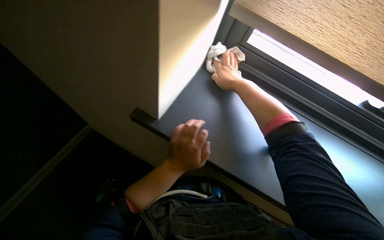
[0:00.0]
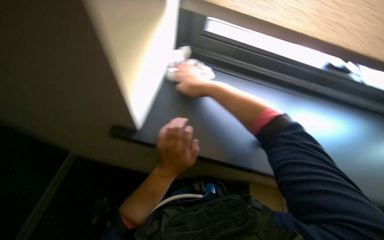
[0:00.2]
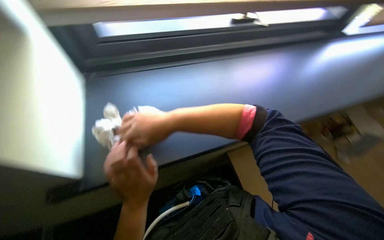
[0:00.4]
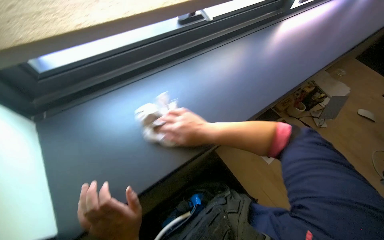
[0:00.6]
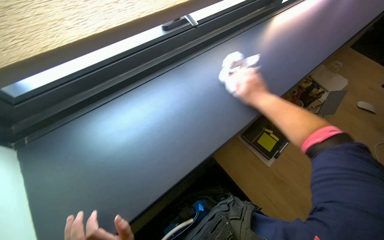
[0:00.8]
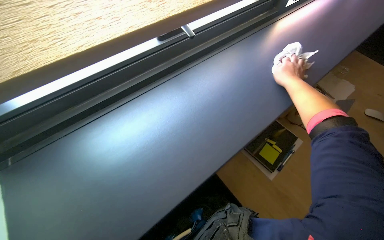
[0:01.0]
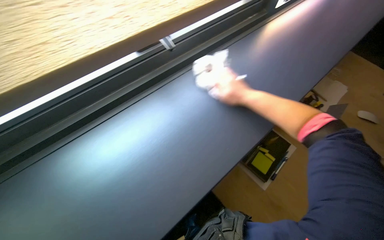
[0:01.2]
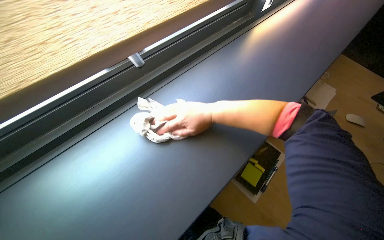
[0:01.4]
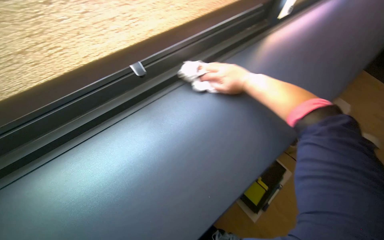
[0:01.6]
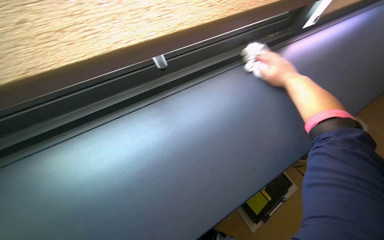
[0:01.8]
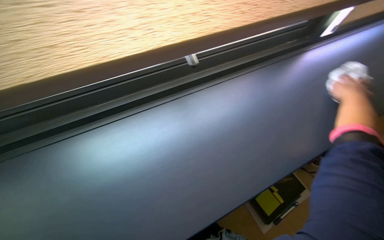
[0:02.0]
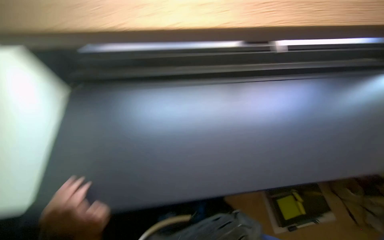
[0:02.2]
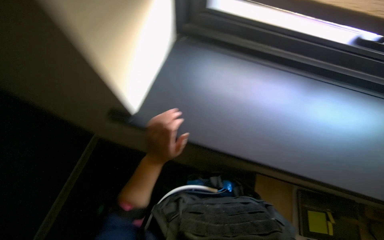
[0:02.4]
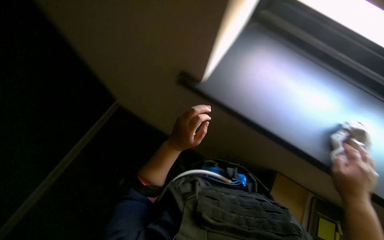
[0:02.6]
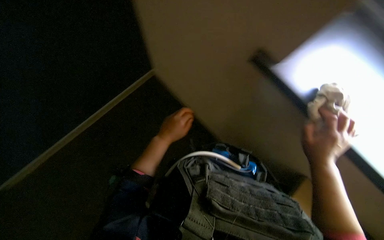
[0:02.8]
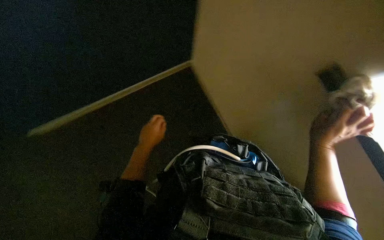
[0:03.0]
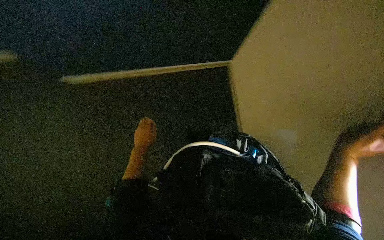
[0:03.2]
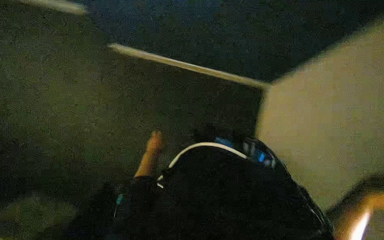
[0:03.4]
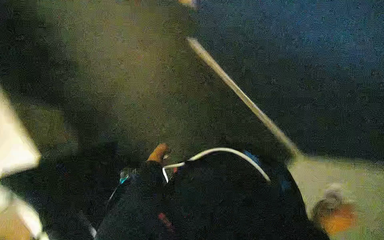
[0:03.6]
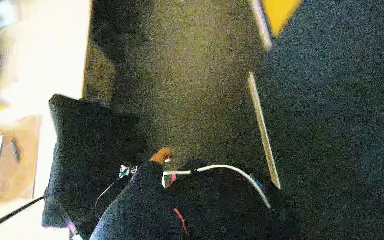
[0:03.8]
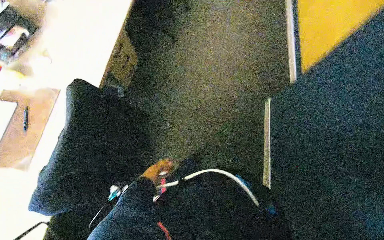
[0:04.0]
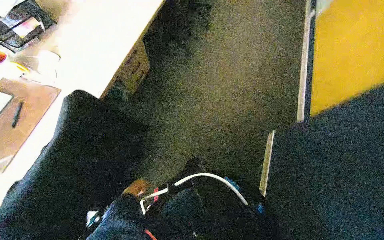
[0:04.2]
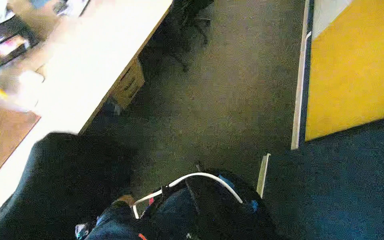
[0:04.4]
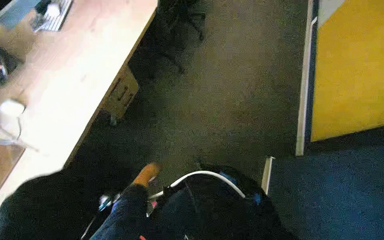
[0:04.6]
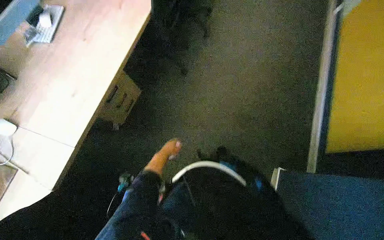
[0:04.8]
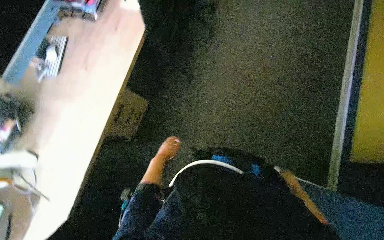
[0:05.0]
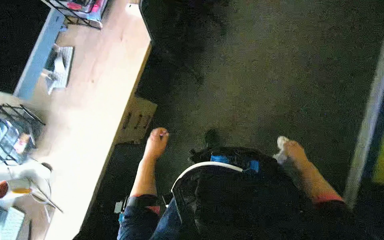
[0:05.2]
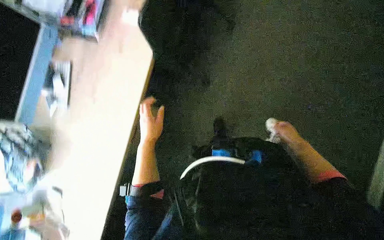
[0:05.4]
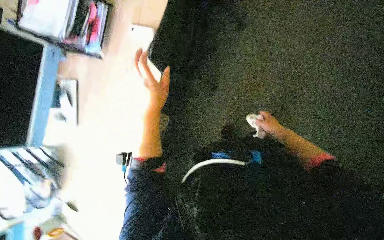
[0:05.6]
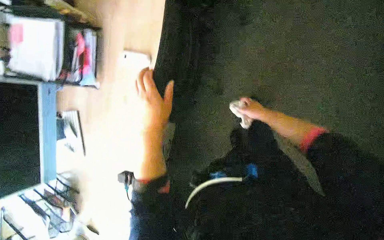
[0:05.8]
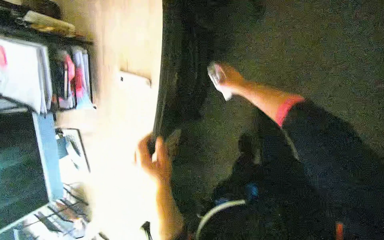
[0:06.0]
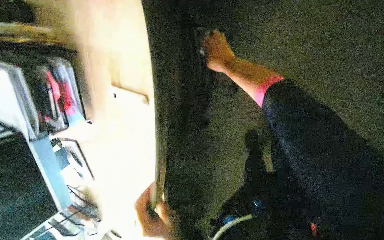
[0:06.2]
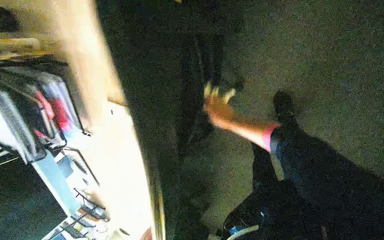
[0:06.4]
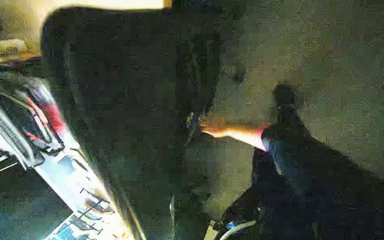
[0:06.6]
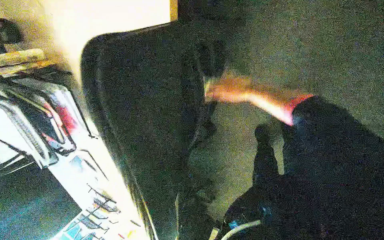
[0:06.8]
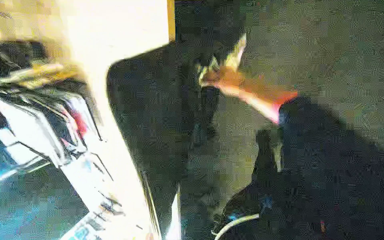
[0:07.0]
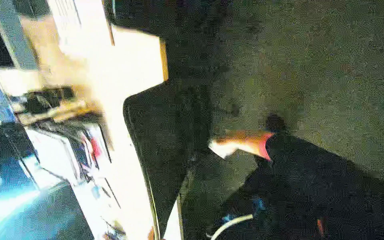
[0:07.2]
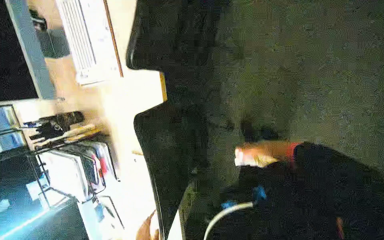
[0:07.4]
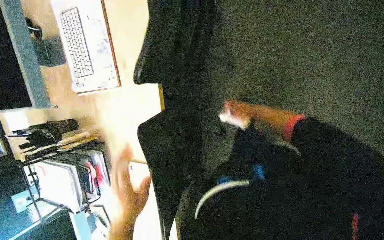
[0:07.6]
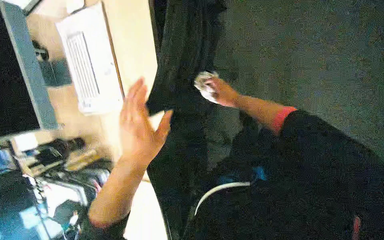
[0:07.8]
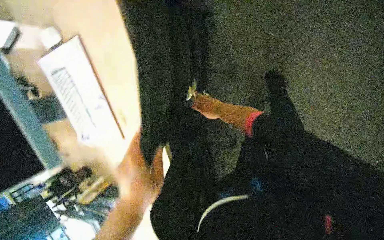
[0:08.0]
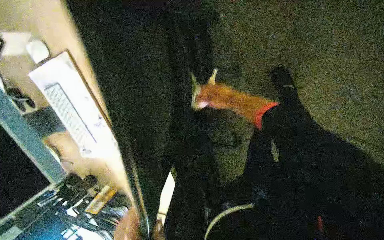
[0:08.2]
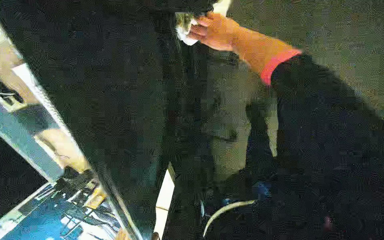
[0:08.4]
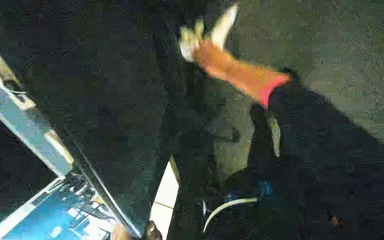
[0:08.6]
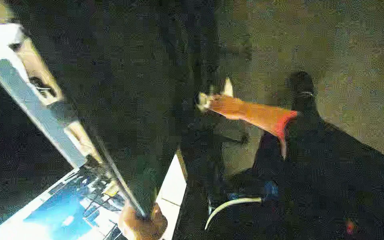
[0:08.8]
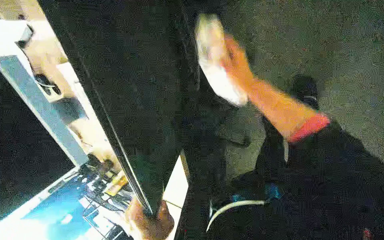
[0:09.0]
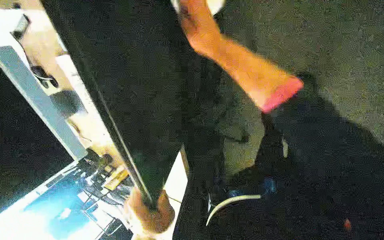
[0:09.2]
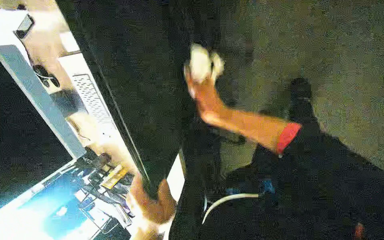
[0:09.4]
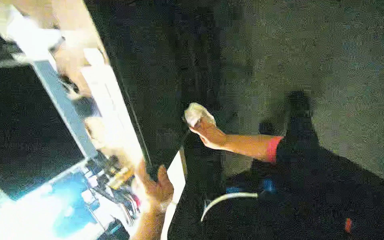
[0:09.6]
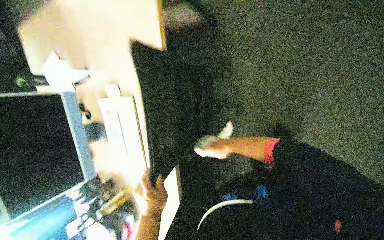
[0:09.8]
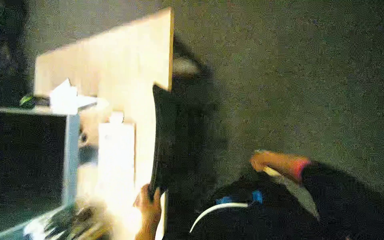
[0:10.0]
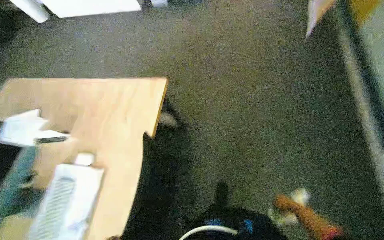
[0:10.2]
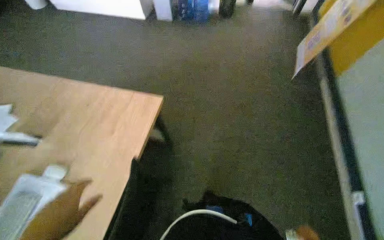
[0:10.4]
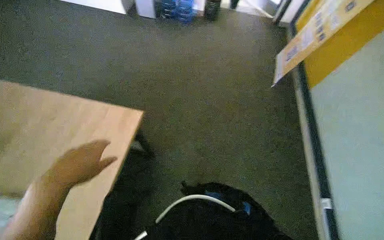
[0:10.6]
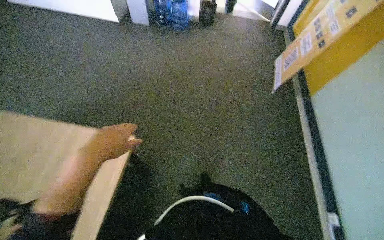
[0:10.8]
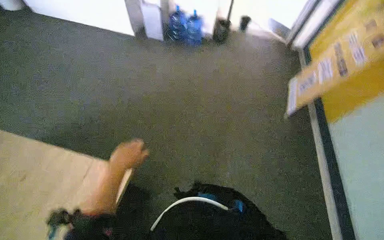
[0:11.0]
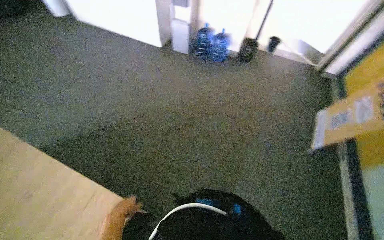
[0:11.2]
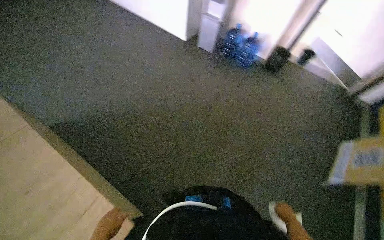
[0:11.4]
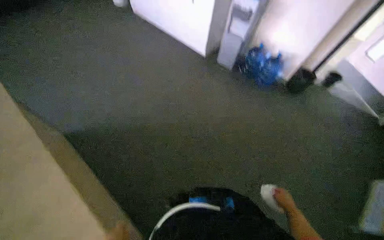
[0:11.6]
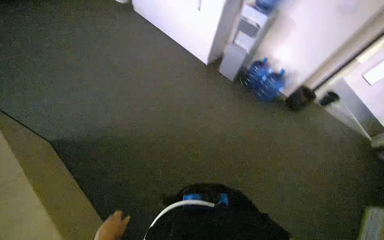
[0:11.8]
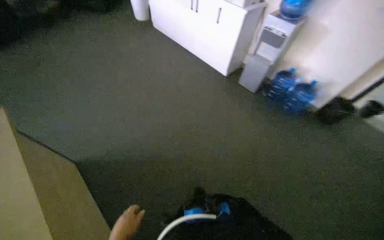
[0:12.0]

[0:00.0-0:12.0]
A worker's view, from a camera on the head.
Job: wiping surfaces.
The whole recording: Wiping office desks and monitors. The worker wipes the office desk surface and computer monitors with a cloth.
0:00.0 to 0:01.6: The head rotates approximately 40 degrees to the right. The camera pitches upward, by approximately 20 degrees.
0:01.6 to 0:03.0: The wearer moves some 50 cm. The head turns to the left by roughly 50 degrees.
0:03.0 to 0:04.4: The left hand moves farther from the camera, to the left and down the picture, approximately 35 cm.
0:06.0 to 0:07.6: The right hand goes nearer and farther, about 25 cm each way, reversing 3 times.
0:07.6 to 0:09.0: The right hand swings nearer and farther, roughly 25 cm each way, with 2 reversals.
0:09.0 to 0:10.4: The camera pitches upward, by about 30 degrees.

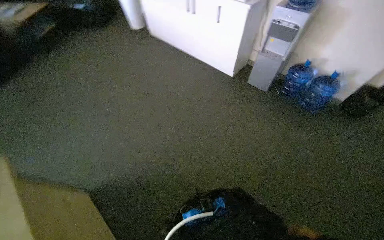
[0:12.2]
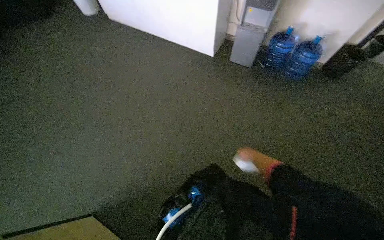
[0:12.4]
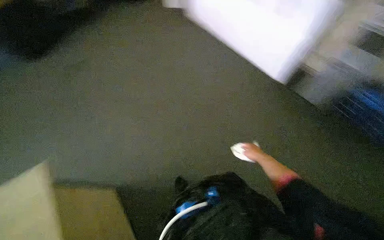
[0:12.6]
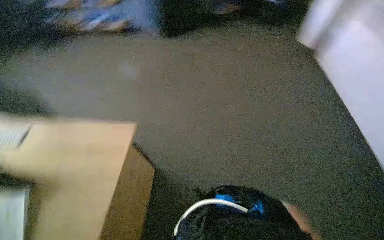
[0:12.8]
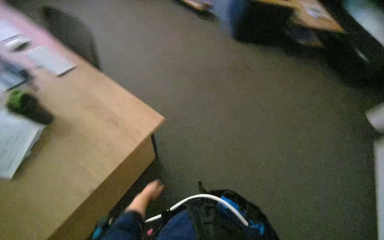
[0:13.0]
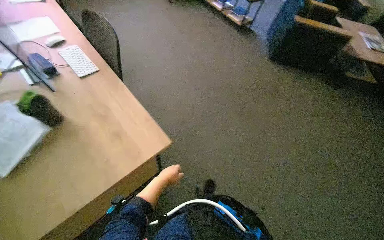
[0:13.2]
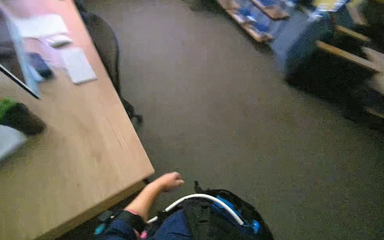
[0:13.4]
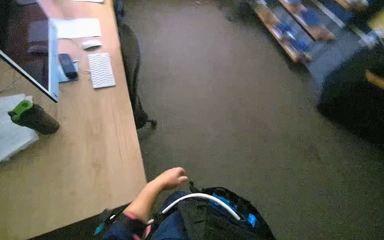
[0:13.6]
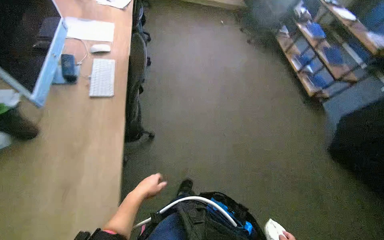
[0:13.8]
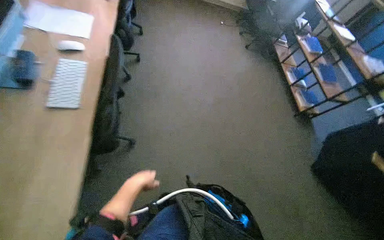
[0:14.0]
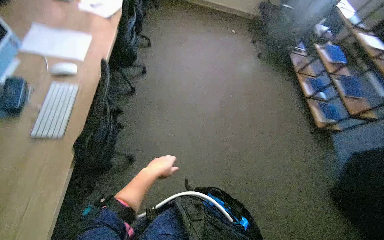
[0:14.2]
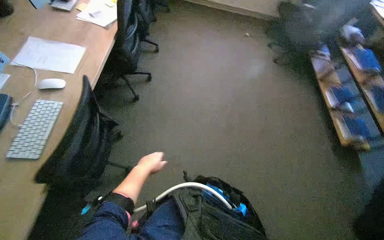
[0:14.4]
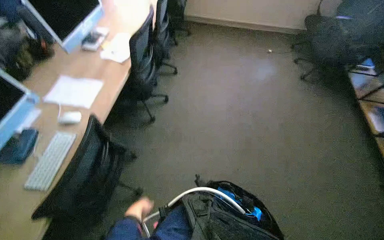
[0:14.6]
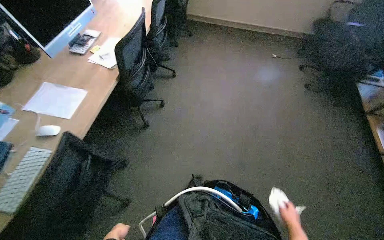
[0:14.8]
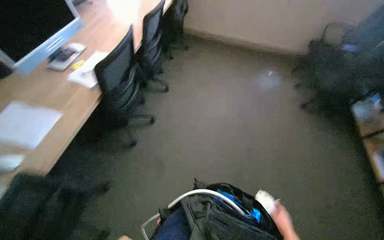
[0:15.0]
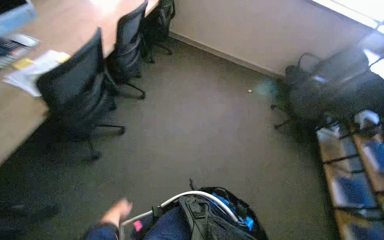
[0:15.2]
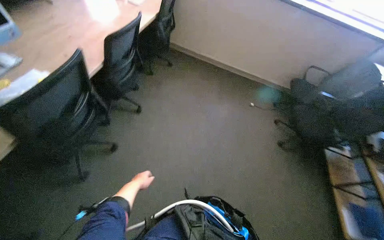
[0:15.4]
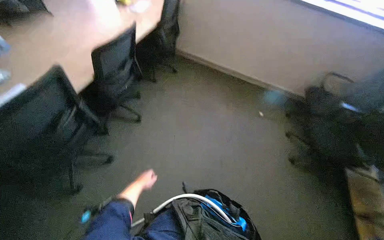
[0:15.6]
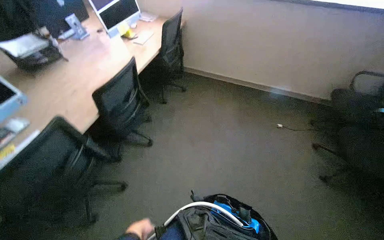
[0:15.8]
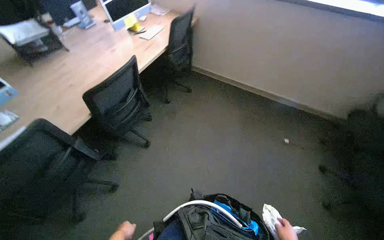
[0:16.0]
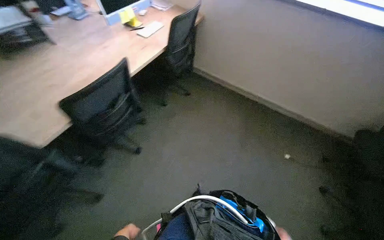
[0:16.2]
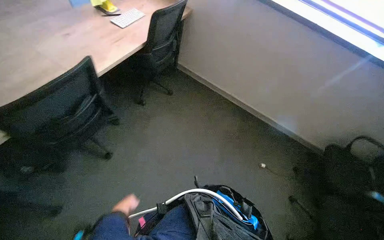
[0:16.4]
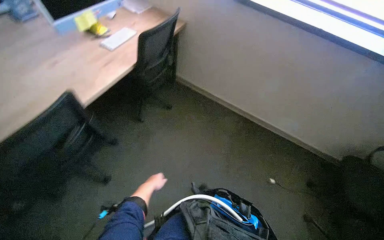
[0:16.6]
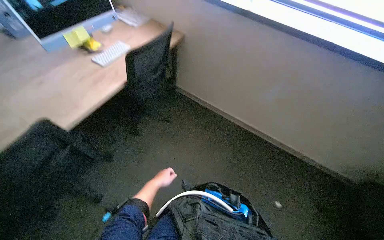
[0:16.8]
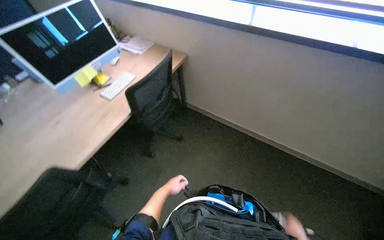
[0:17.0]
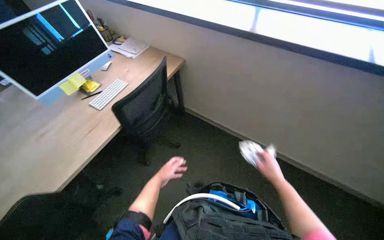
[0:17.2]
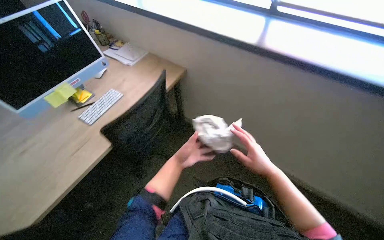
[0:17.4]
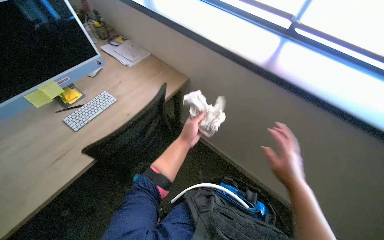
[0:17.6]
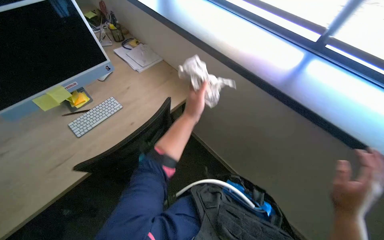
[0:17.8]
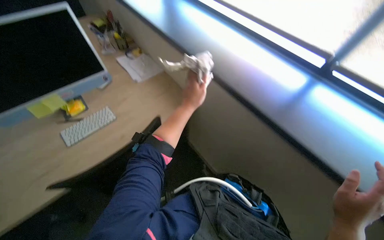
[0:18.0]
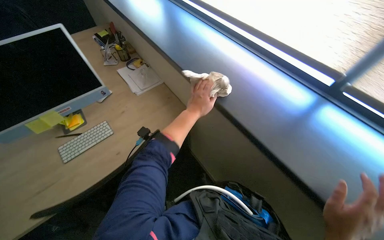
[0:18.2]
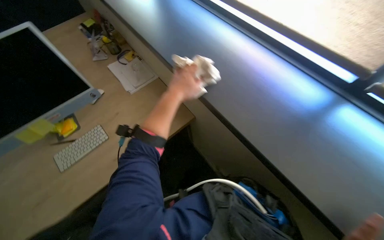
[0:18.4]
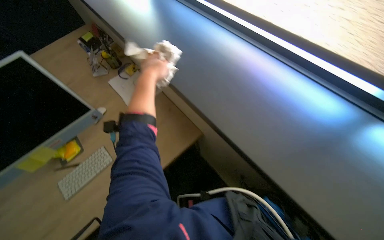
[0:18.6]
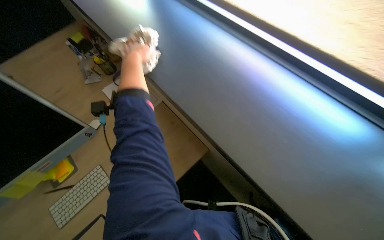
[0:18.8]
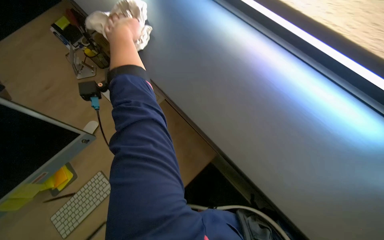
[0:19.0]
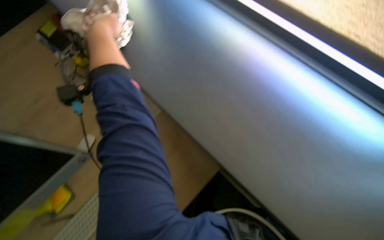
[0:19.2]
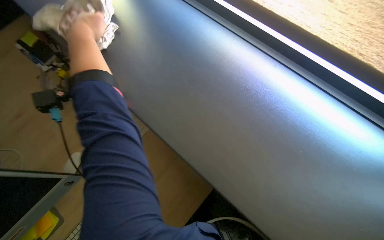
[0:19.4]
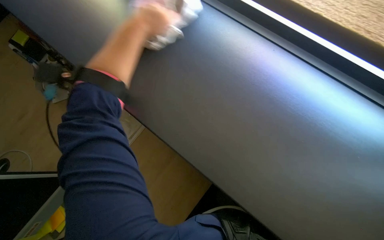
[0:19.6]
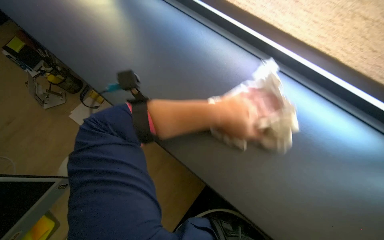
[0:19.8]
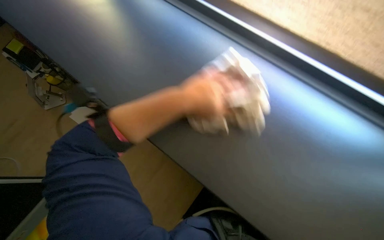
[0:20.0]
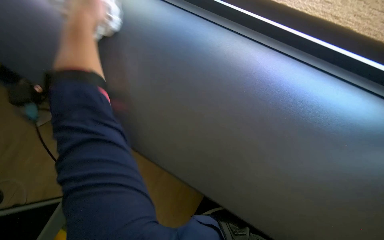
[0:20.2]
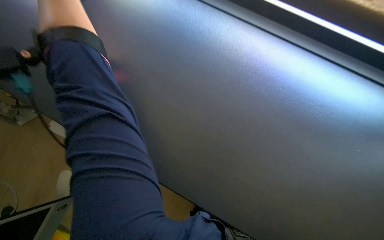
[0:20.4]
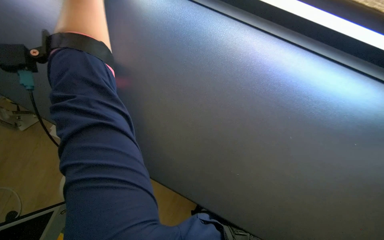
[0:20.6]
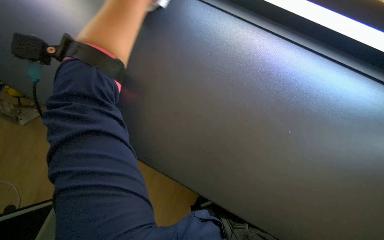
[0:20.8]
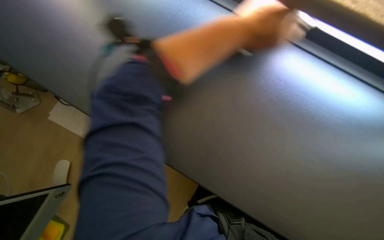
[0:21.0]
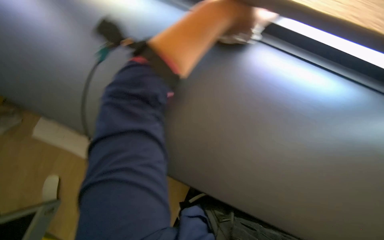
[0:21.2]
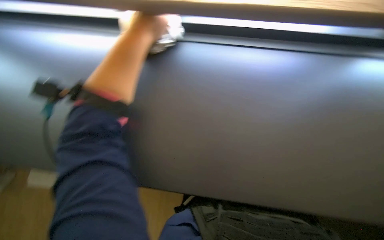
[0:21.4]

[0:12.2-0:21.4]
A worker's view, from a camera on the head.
Job: wiping surfaces.
The whole recording: Wiping office desks and monitors. The worker wipes the office desk surface and computer monitors with a cloth.
0:13.8 to 0:15.2: The camera travels about 1 m.
0:15.2 to 0:16.8: The camera travels some 1.5 m. The view pans to the left by about 15 degrees.
0:16.8 to 0:18.4: The camera is carried roughly 90 cm. The head turns to the left by about 20 degrees.
